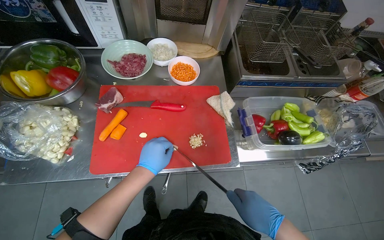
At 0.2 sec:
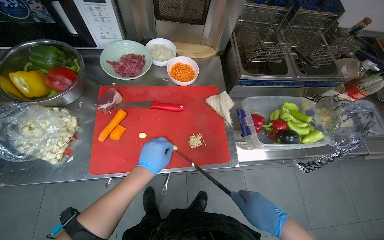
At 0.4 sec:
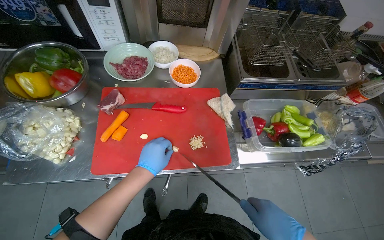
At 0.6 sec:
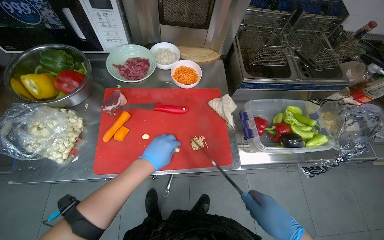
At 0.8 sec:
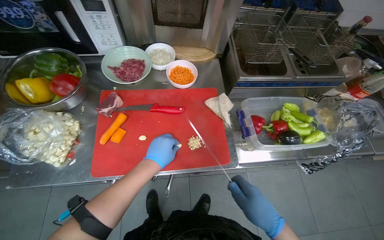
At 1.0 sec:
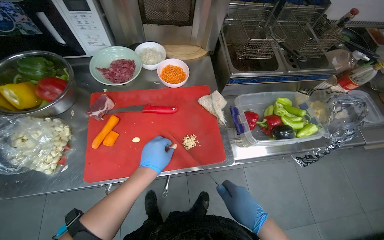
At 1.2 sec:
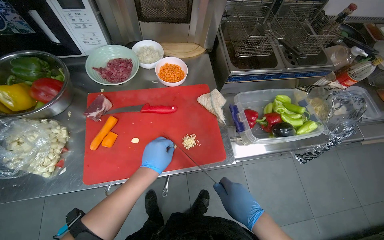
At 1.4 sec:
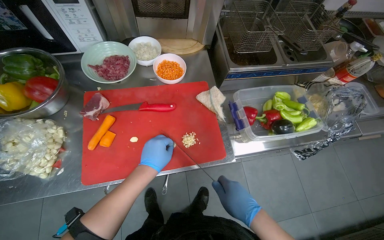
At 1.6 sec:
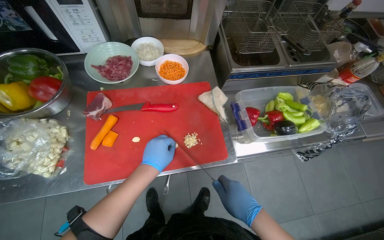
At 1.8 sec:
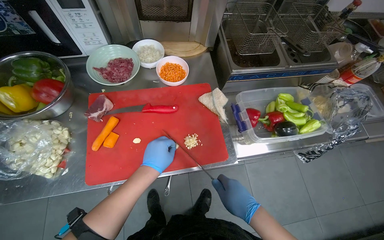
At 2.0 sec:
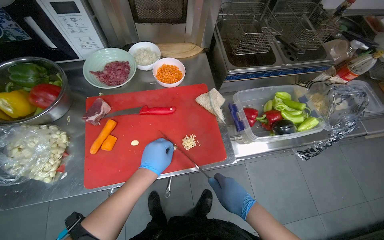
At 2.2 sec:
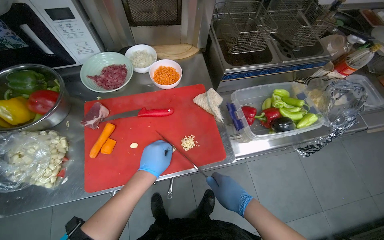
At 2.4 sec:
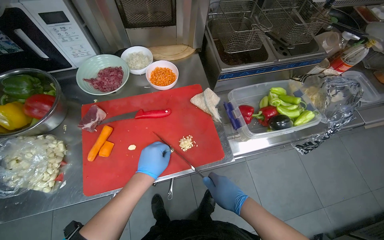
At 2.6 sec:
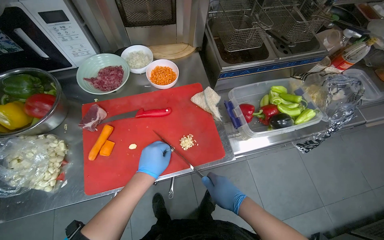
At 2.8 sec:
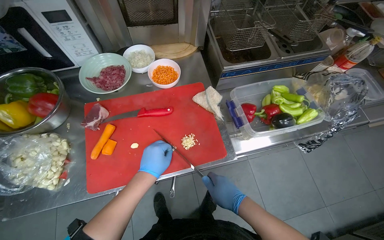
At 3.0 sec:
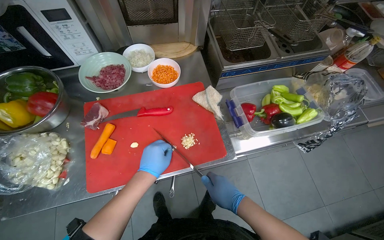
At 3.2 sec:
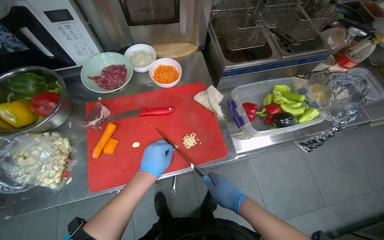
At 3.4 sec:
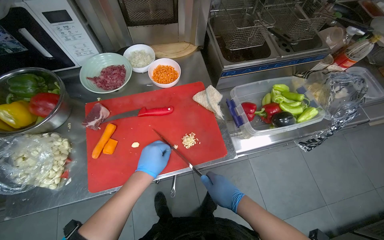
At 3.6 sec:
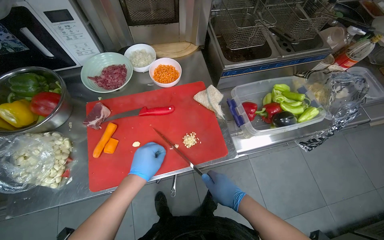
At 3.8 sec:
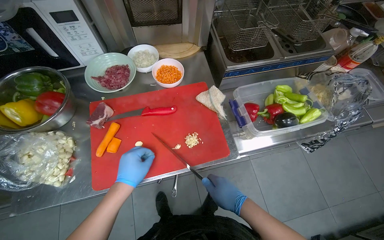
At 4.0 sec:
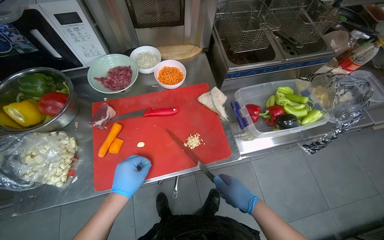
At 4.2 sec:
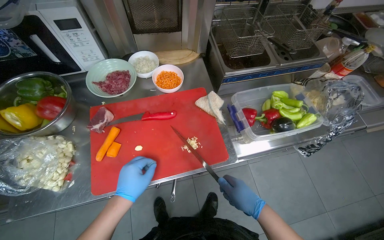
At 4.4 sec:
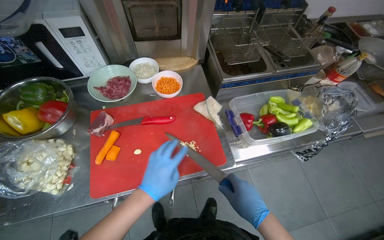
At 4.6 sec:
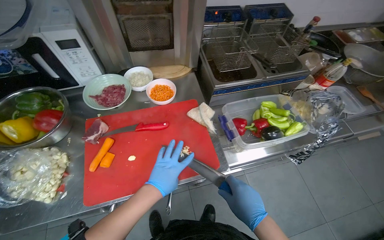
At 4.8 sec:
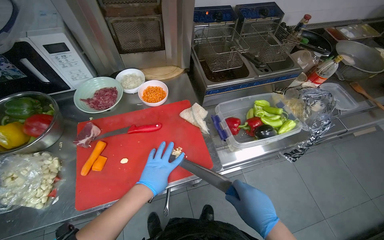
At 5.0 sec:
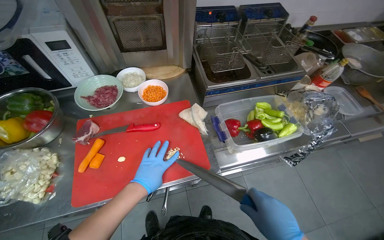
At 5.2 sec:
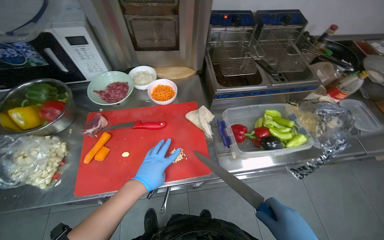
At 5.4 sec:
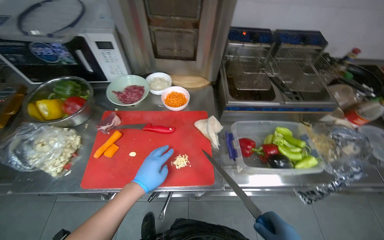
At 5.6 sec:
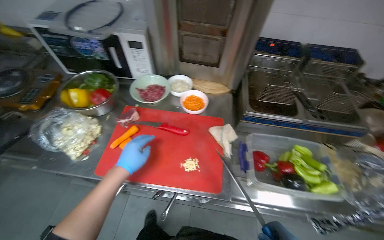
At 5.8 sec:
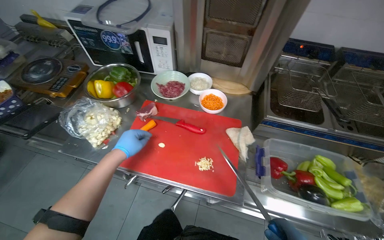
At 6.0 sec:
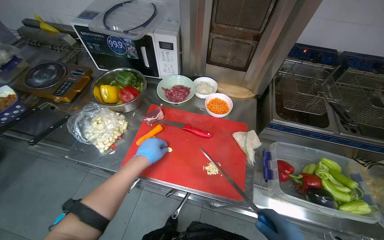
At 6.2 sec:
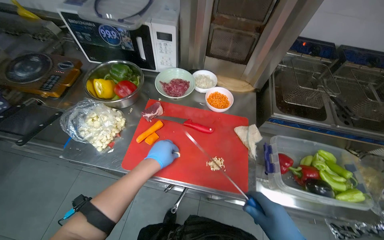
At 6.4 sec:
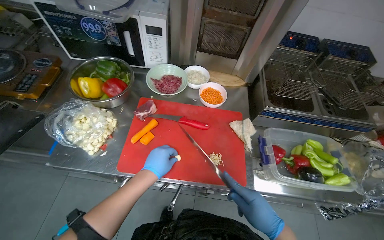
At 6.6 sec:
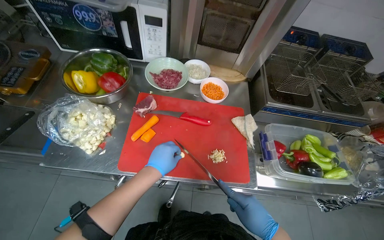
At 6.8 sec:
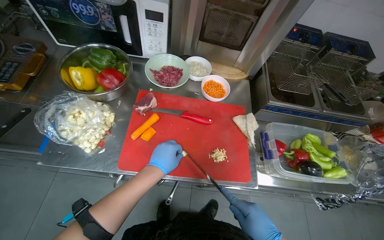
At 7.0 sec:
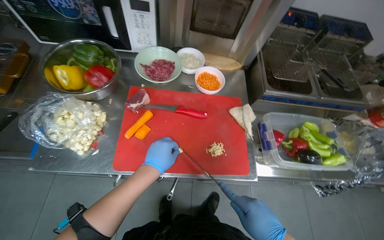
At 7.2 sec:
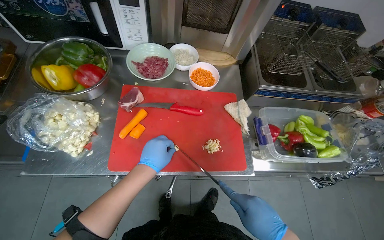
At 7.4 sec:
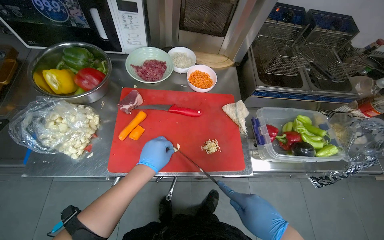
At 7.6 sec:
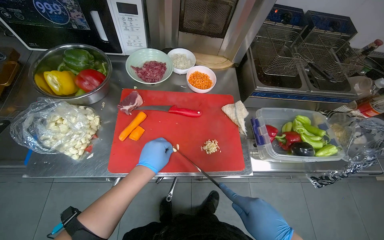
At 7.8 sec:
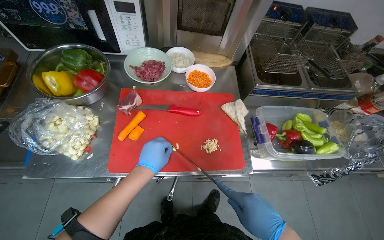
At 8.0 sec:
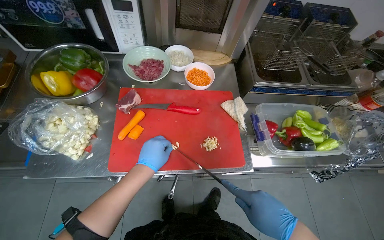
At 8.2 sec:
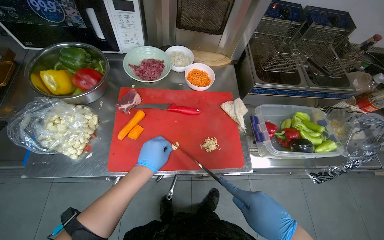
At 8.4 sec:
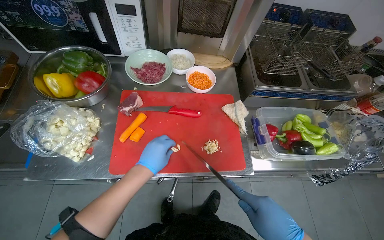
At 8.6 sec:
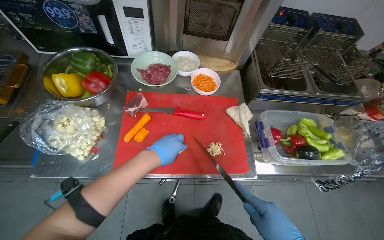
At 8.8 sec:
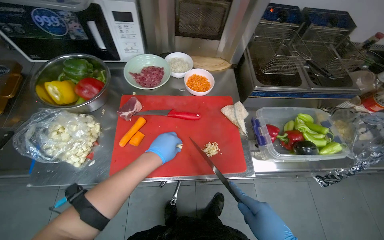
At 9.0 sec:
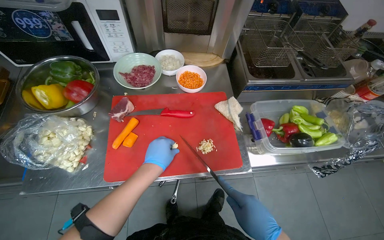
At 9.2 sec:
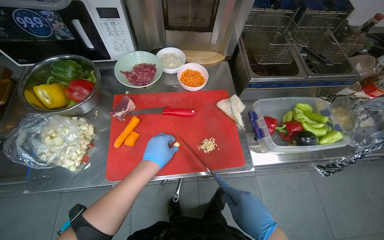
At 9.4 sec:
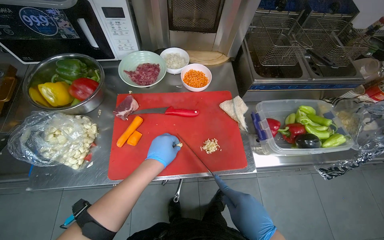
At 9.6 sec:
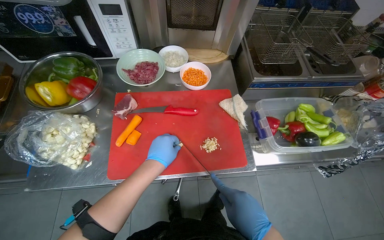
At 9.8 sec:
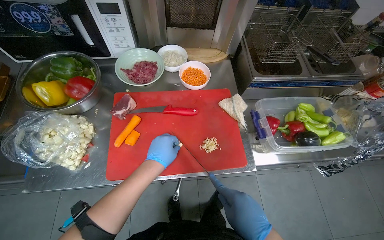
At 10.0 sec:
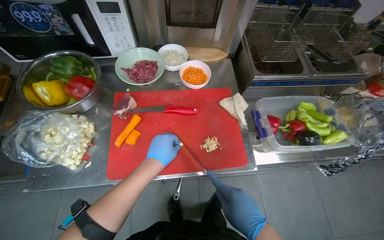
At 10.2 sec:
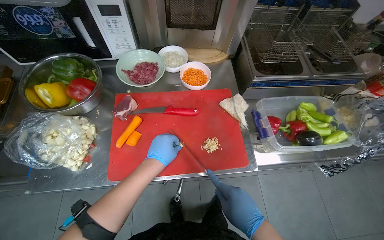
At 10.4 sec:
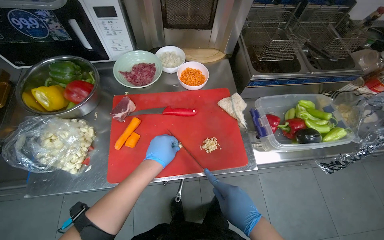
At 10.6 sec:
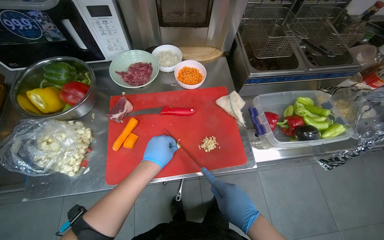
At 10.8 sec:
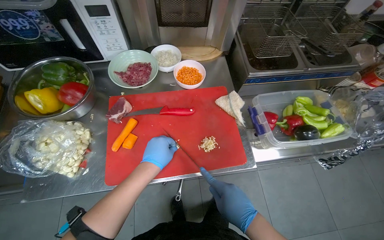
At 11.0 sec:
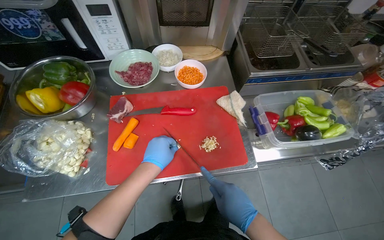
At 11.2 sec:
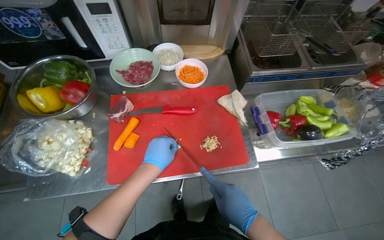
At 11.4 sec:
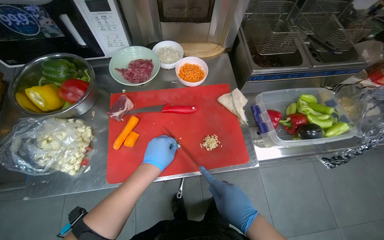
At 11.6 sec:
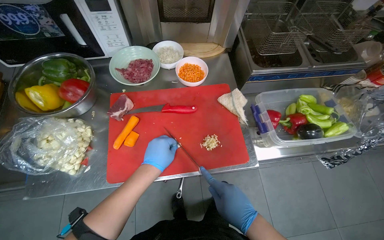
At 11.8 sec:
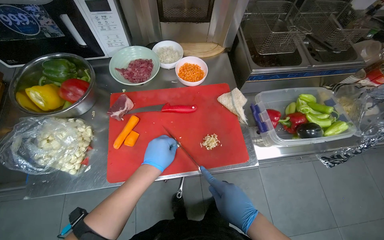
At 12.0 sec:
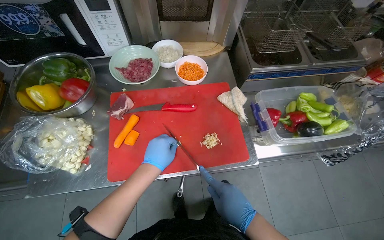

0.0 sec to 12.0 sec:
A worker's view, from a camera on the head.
Job: preparing food.
The whole recording: Mincing garlic cloves. The worker minces garlic cloves on a red cutting board.
0.0 sec to 3.0 sec: The hands are busy where they are.
3.0 sec to 4.4 sec: The hands work in one place, with small movements.
4.4 sec to 6.0 sec: The head rotates roughly 30 degrees to the left.
6.0 sec to 7.6 sec: The head turns to the right by approximately 15 degrees.
9.0 sec to 12.0 sec: The hands stay close to where they were, moving slightly.

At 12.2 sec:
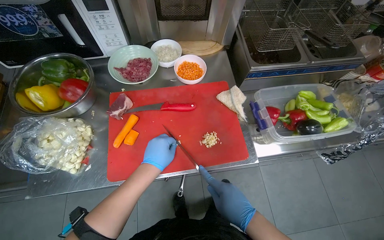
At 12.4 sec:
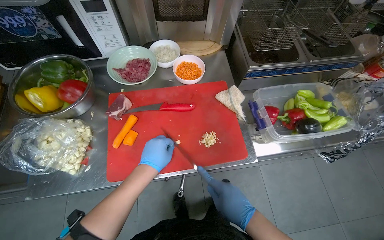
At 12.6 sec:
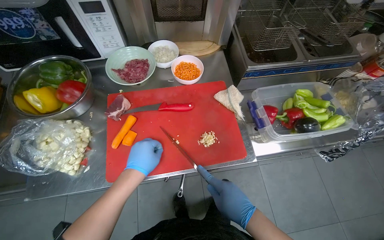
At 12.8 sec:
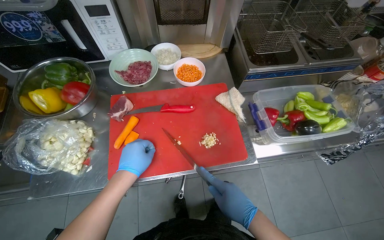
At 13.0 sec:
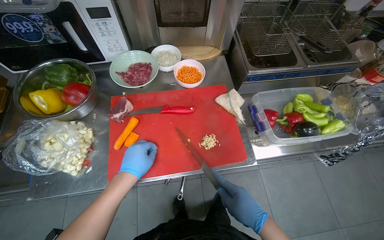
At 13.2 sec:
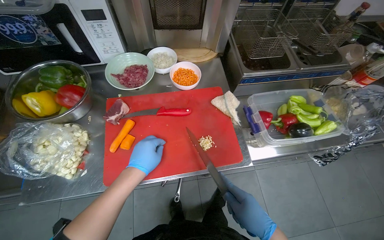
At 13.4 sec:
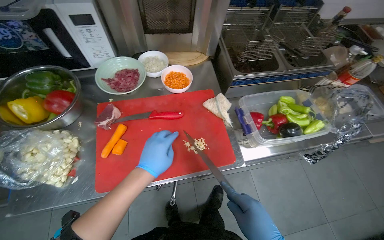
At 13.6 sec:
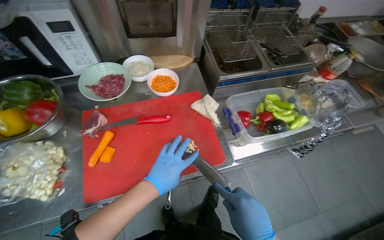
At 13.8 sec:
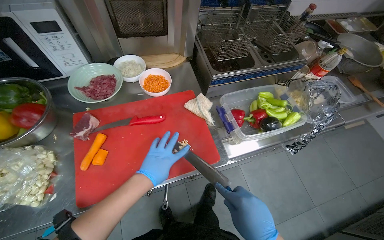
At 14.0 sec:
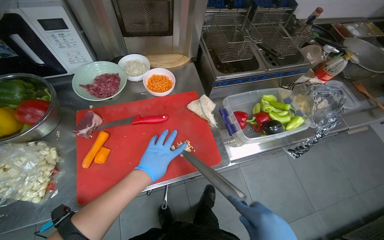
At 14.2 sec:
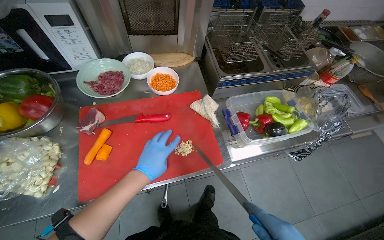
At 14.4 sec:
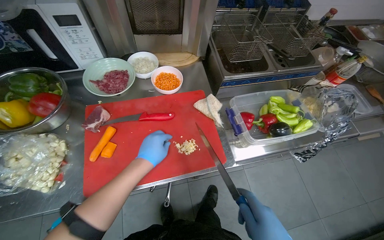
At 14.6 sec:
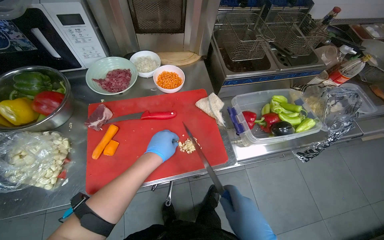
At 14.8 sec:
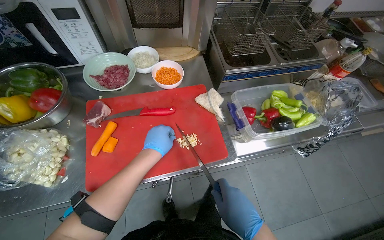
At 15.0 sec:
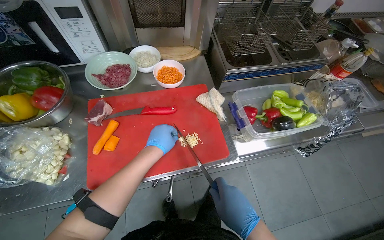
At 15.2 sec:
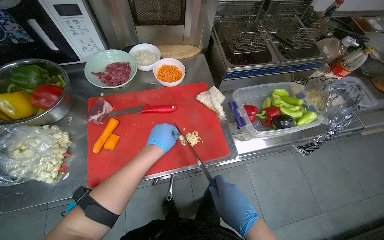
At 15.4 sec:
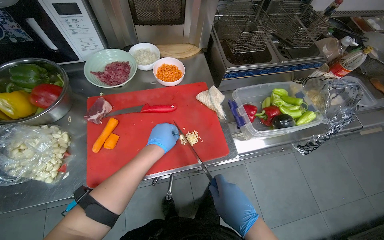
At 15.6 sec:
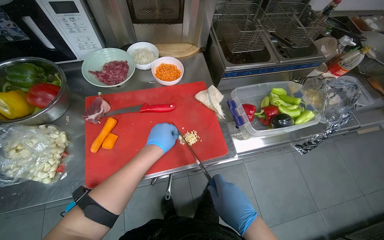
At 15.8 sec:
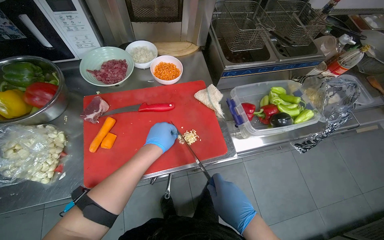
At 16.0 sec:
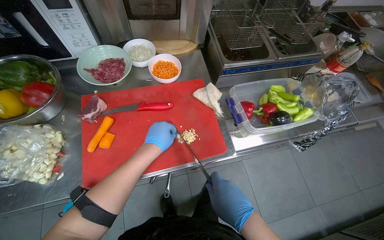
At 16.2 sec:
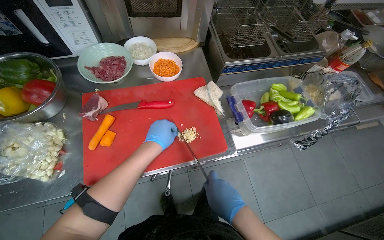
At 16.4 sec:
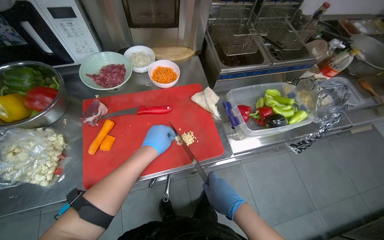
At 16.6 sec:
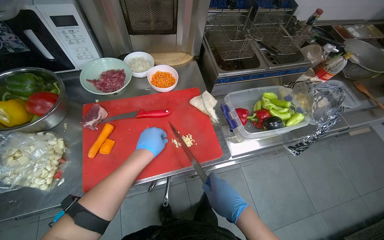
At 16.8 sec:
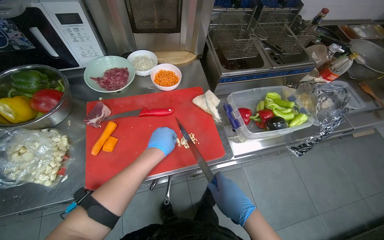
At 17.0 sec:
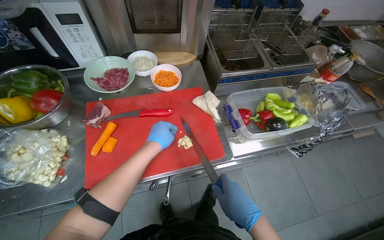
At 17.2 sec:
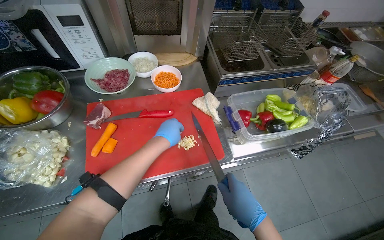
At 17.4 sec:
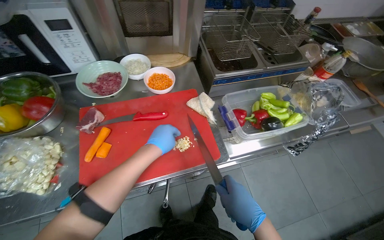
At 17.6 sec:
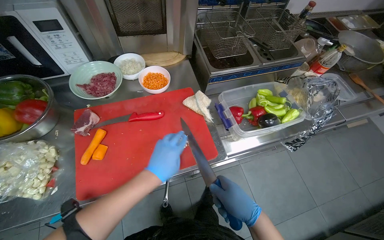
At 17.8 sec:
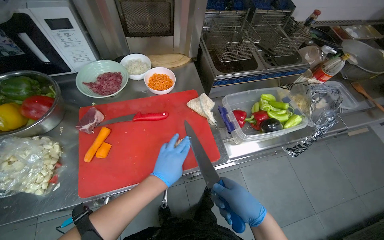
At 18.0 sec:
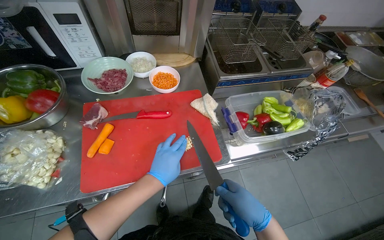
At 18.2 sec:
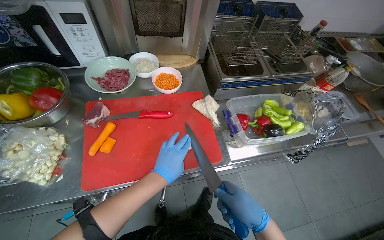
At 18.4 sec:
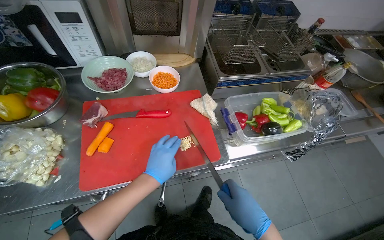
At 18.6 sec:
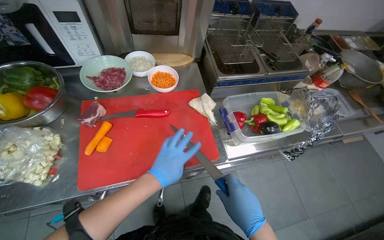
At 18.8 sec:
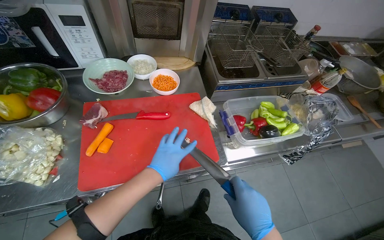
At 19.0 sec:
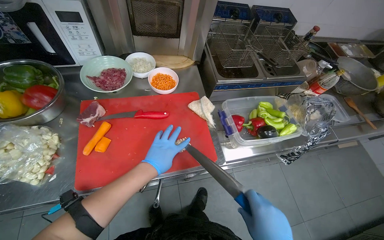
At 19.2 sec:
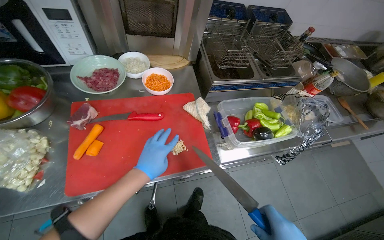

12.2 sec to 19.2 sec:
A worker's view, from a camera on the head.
Job: preparing food.
The whole recording: Mincing garlic cloves. The worker minces garlic cloves on a red cutting board.
15.0 sec to 16.4 sec: The hands work in one place, with small movements.
